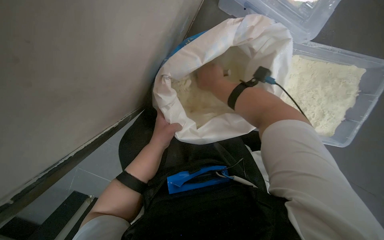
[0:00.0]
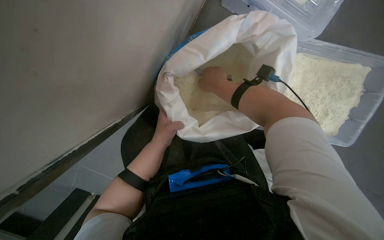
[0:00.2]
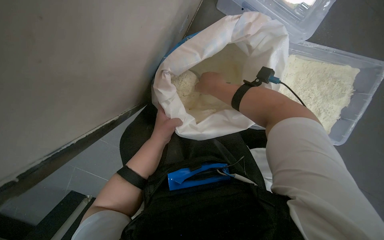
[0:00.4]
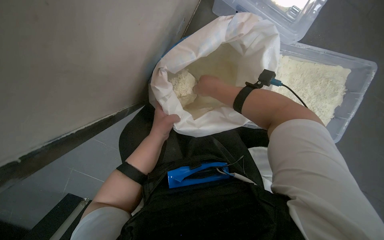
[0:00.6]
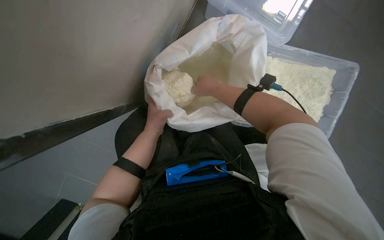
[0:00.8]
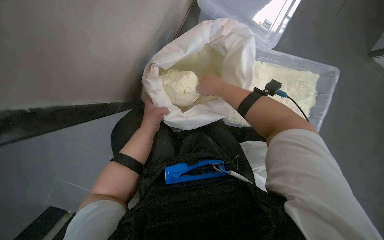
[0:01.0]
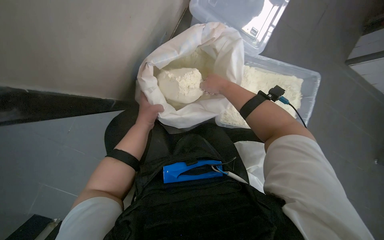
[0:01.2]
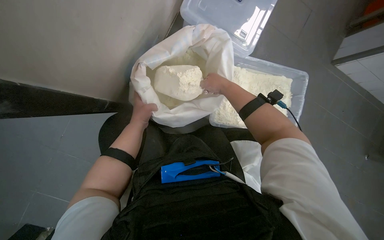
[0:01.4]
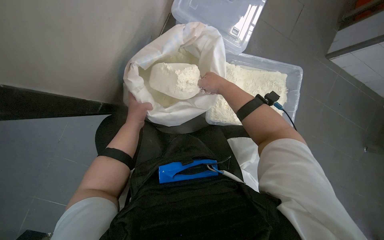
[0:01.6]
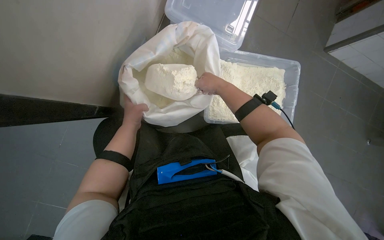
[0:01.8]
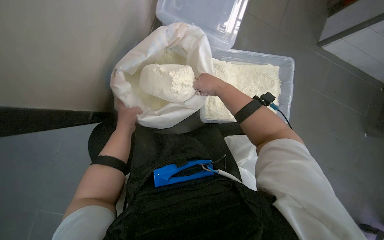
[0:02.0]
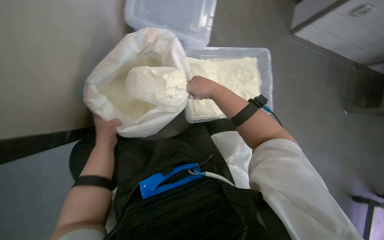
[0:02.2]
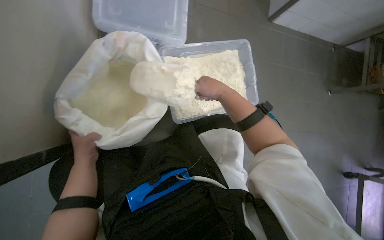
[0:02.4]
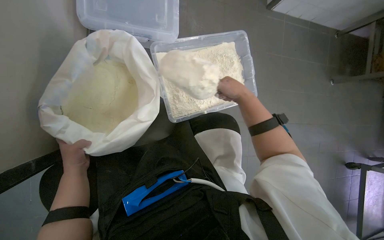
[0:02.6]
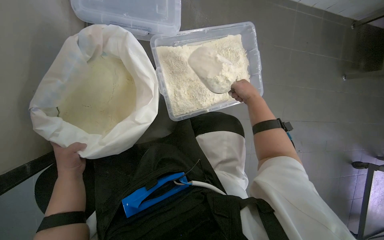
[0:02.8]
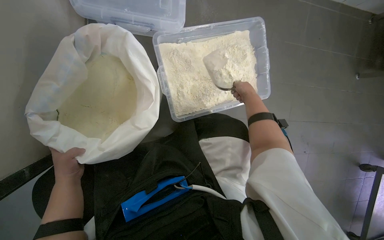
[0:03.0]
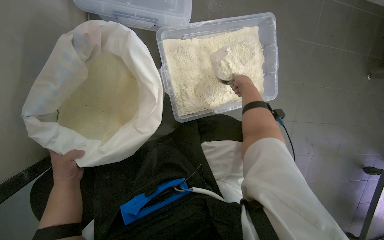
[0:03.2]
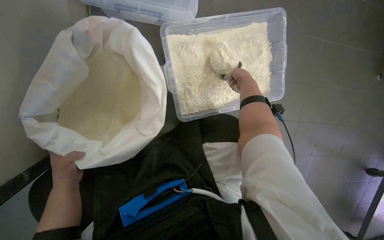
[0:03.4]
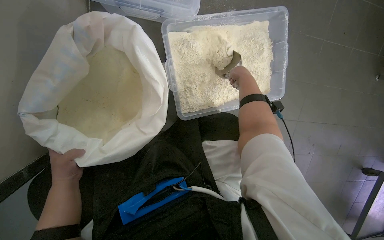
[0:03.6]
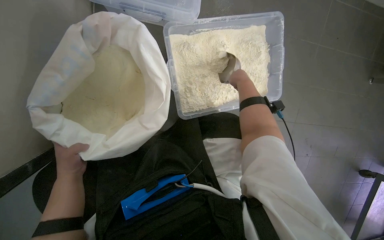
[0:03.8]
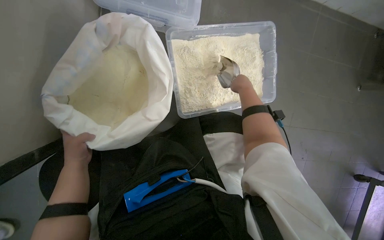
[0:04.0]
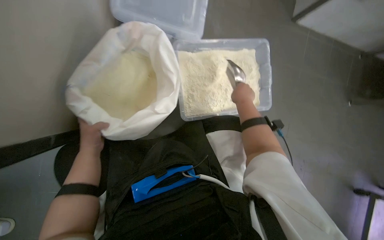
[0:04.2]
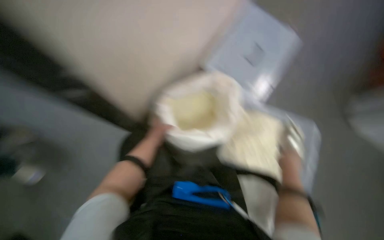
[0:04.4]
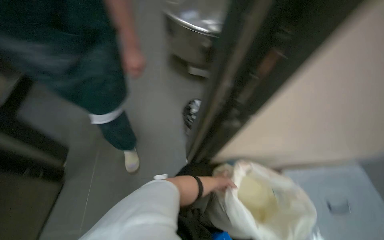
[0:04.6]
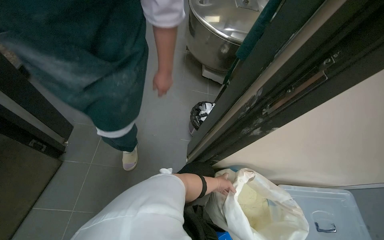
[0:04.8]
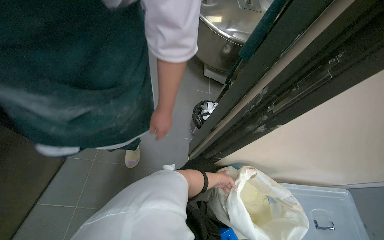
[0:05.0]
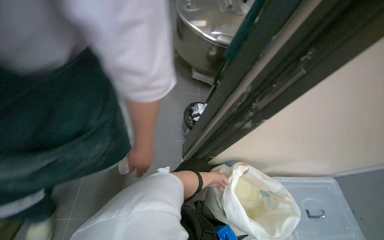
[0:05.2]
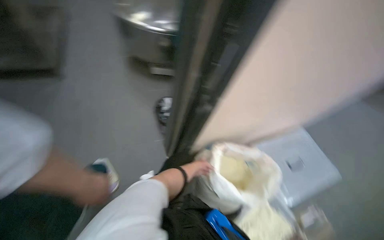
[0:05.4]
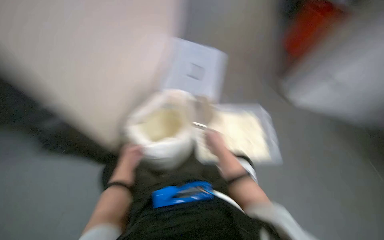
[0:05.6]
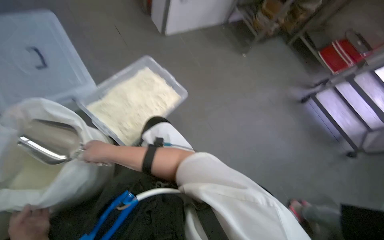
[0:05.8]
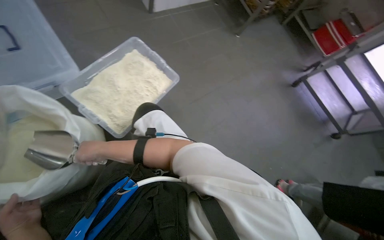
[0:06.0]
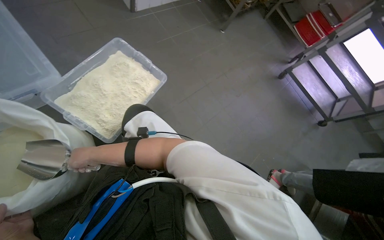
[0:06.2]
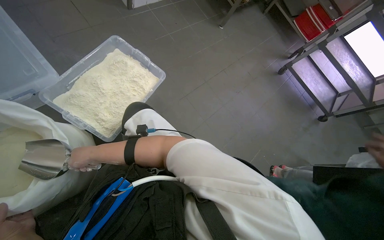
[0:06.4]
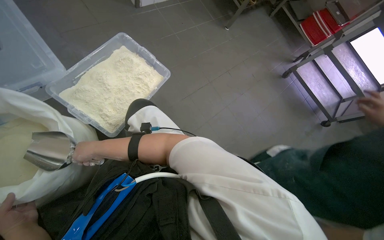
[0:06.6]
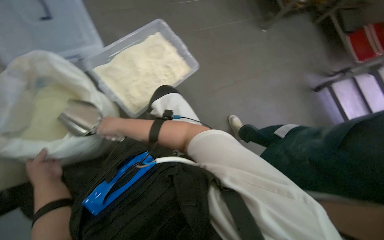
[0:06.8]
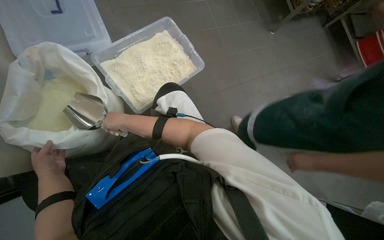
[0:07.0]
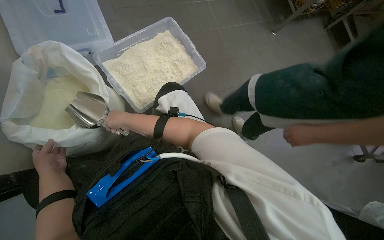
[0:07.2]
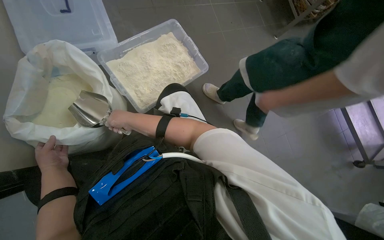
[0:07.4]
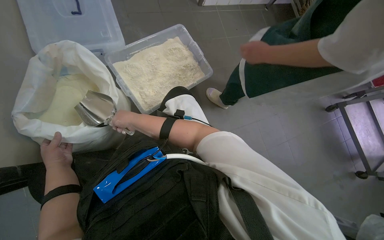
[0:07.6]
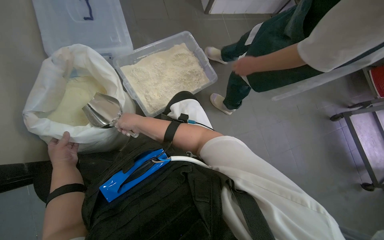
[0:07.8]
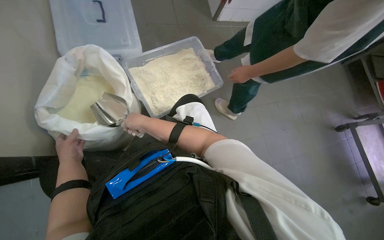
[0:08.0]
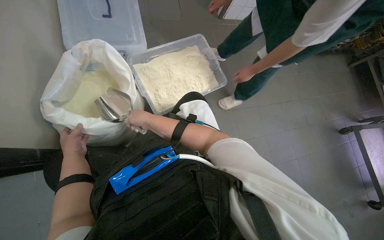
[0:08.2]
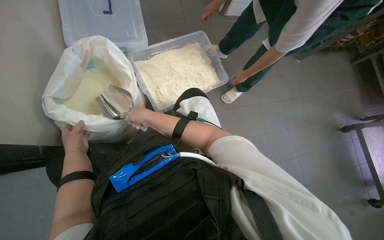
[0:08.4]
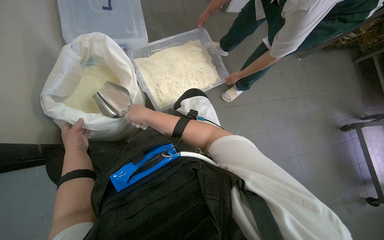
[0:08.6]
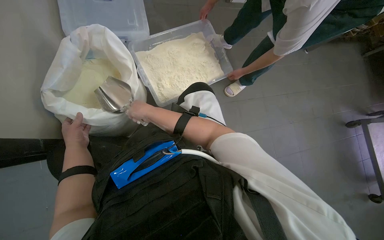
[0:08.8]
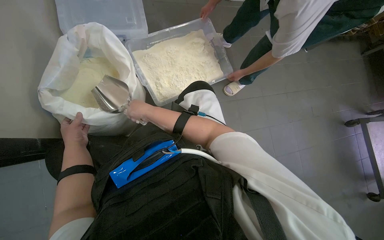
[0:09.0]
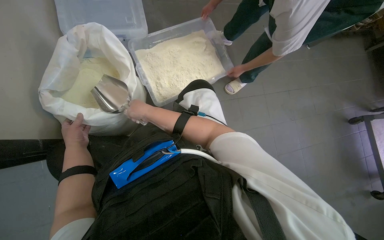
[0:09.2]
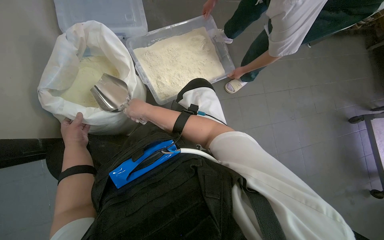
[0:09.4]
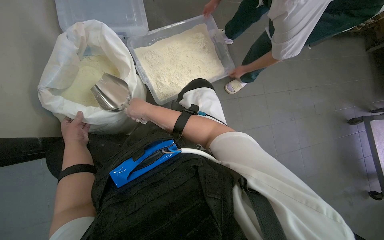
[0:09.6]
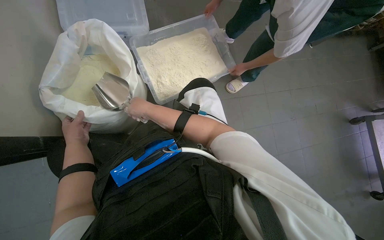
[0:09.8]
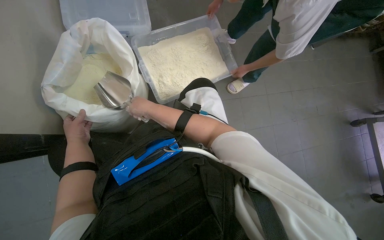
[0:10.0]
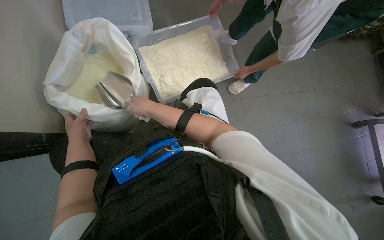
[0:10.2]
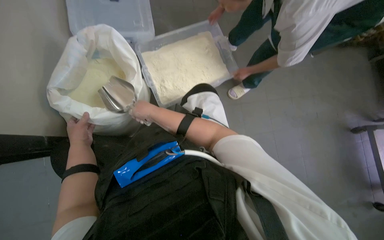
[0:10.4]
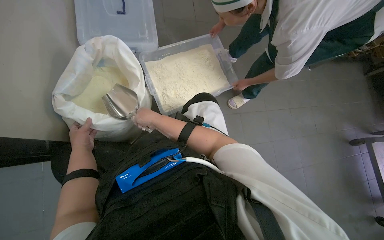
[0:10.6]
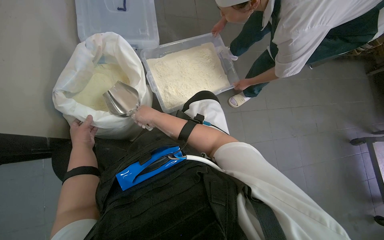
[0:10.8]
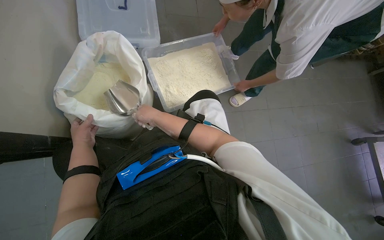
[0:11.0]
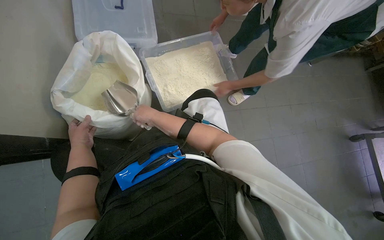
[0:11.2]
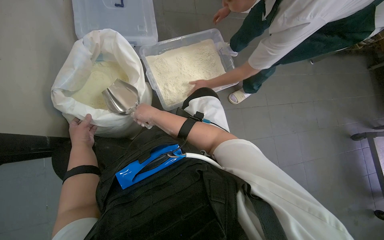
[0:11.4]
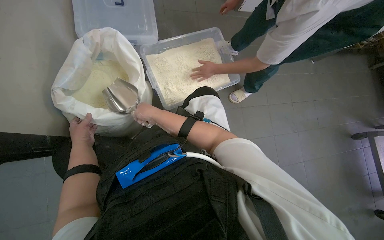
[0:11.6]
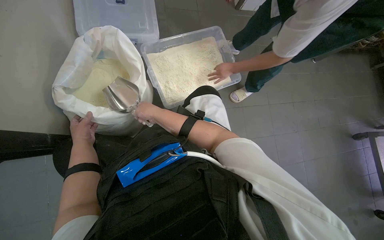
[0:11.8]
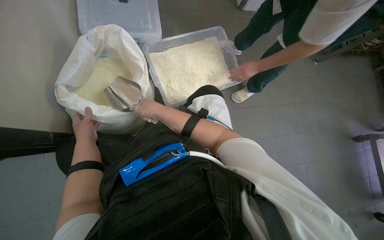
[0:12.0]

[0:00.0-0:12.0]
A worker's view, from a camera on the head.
Job: preparing food.
The whole recording: Scooping powder into container. The worker scoops powder from a large bag into a clear plastic container.
0:00.0 to 0:01.6: The wearer looks approximately 15 degrees further upward.
0:01.6 to 0:03.0: The right hand is displaced to the right and farther from the camera by some 40 cm.
0:03.0 to 0:04.4: The wearer looks about 15 degrees further upward. The left hand goes about 10 cm to the right, while the right hand heads down the picture and nearer to the camera, covering some 30 cm.
0:04.4 to 0:06.0: The wearer's head swings about 45 degrees to the right. The view tilts about 15 degrees downward.
0:07.6 to 0:12.0: The hands stay close to where they were, moving slightly.

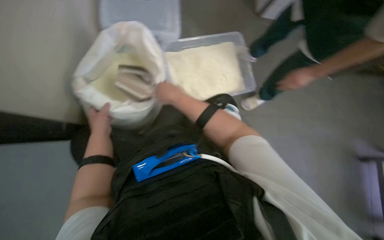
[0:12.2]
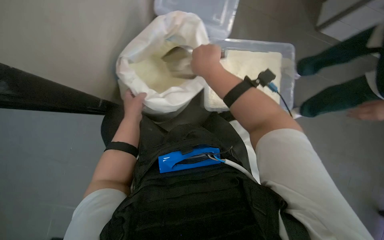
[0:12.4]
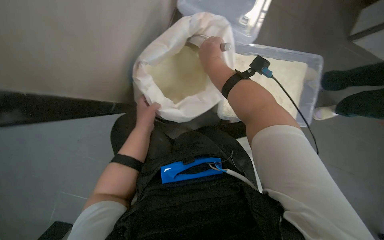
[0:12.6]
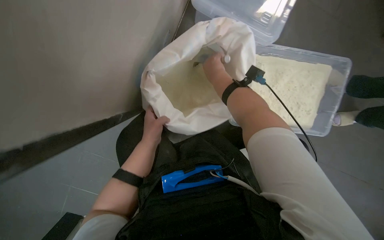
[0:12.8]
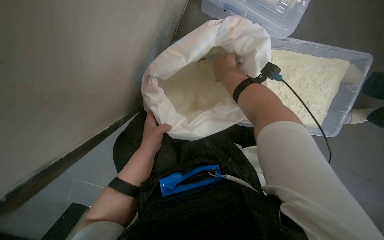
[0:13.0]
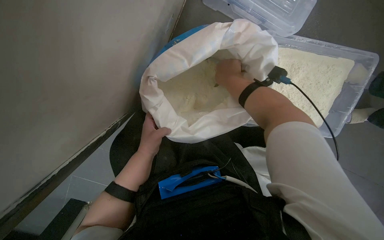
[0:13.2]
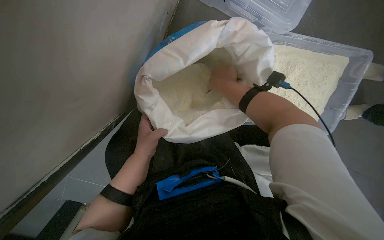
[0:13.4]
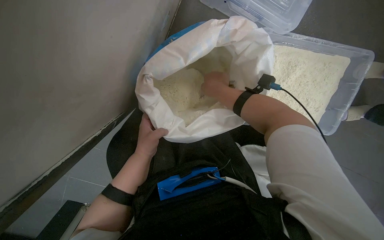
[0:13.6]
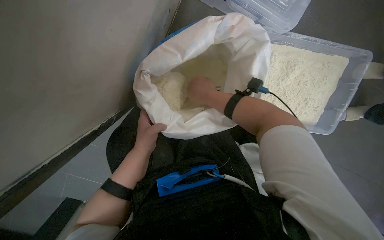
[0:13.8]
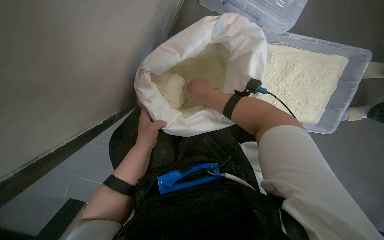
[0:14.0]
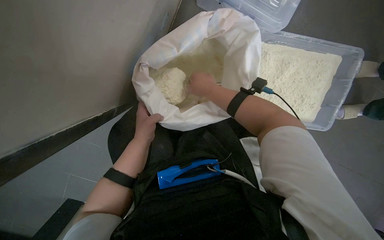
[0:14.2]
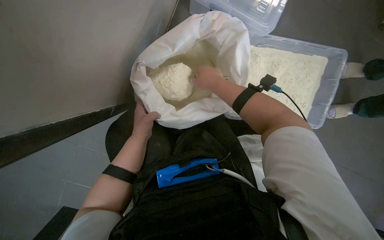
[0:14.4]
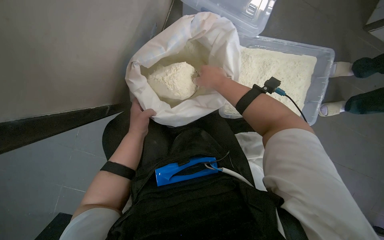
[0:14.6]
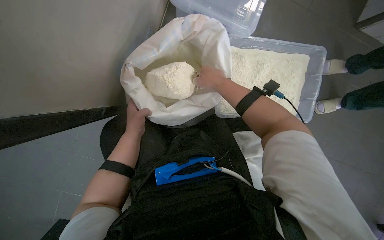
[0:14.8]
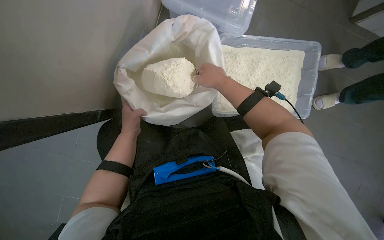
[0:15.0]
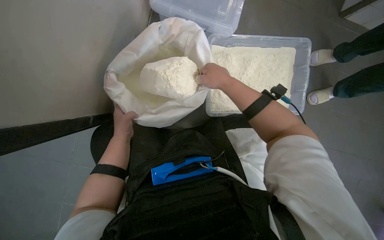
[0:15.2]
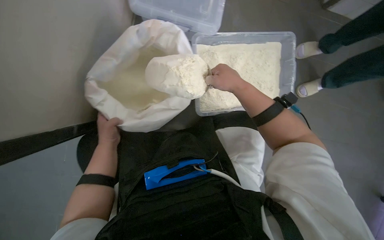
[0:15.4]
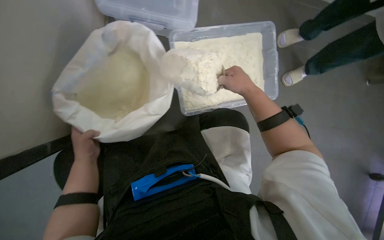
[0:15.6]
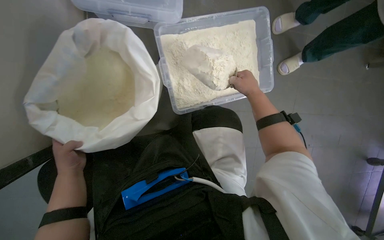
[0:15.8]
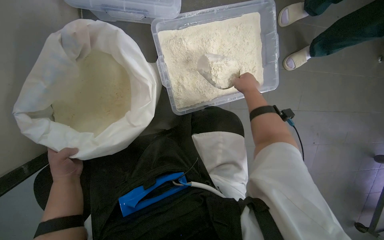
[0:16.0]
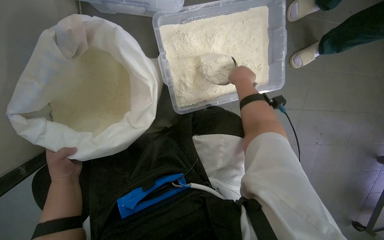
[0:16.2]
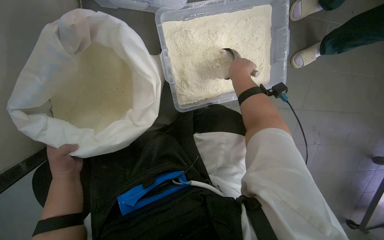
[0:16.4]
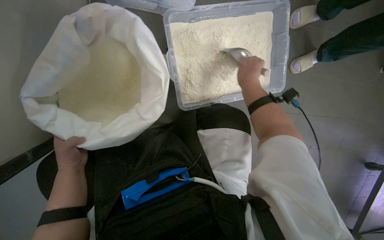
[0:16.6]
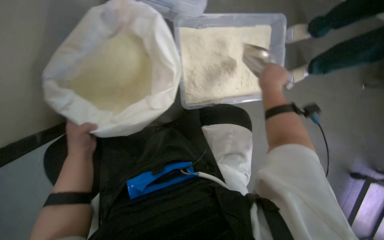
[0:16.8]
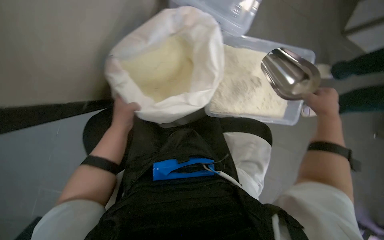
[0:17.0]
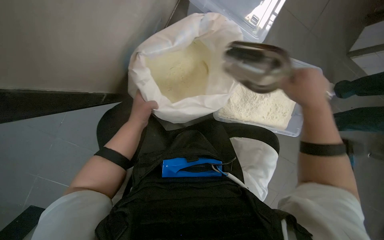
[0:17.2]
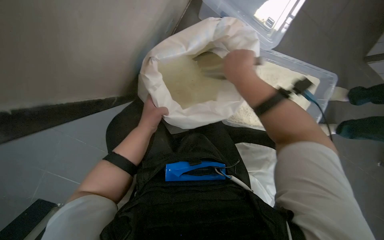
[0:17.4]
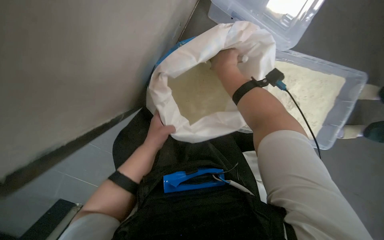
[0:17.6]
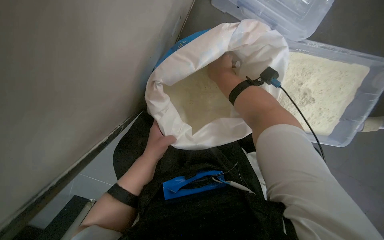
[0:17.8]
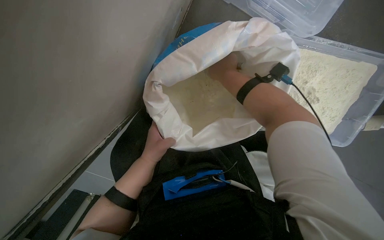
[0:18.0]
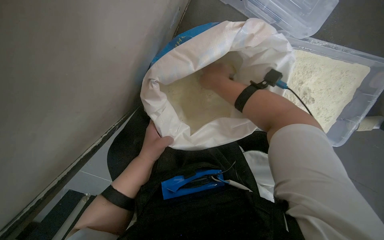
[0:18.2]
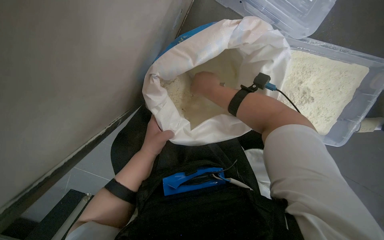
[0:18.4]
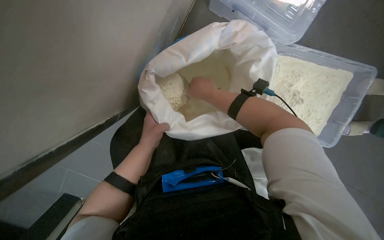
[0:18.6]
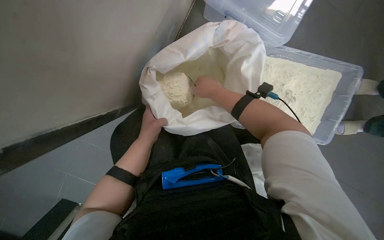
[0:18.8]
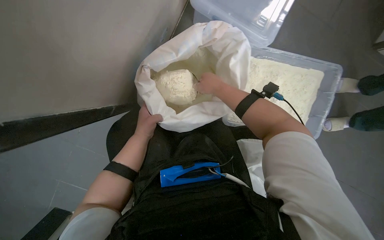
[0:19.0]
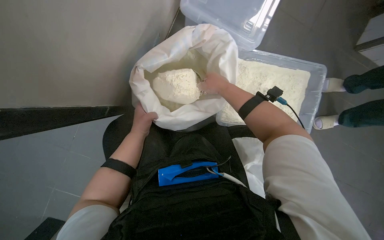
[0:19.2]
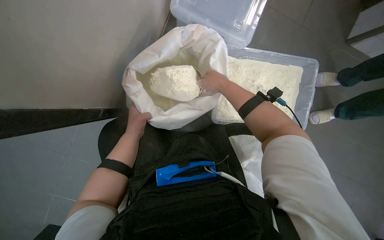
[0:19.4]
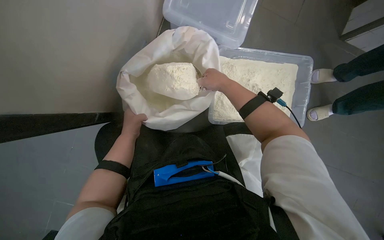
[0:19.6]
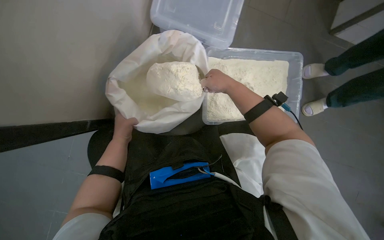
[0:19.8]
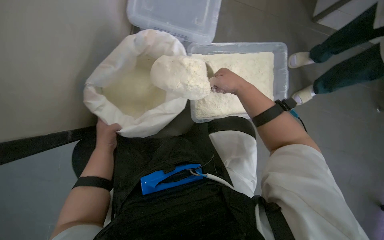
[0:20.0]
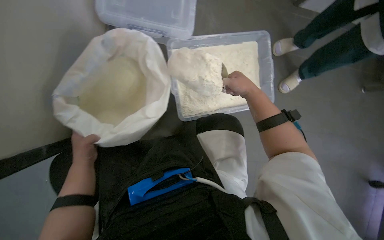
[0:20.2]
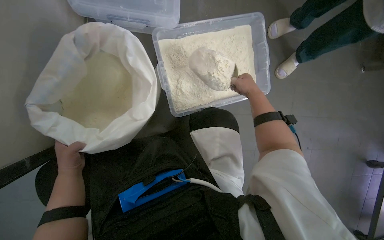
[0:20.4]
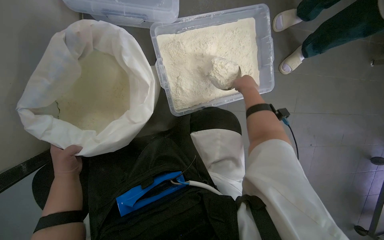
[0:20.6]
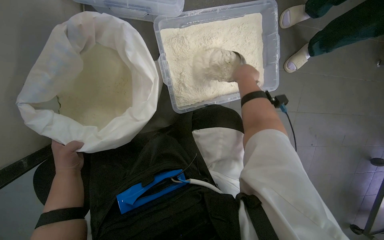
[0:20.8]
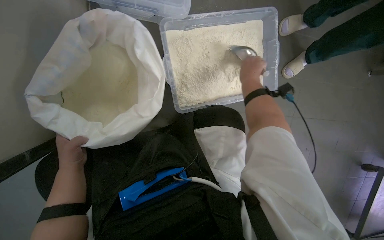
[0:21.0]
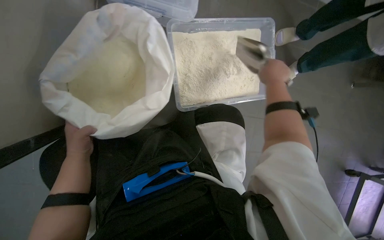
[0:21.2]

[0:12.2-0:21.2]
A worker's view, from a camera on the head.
Job: preparing food.
The whole recording: Scooping powder into container. The worker scoops powder from a large bag into a clear plastic container.
0:12.2 to 0:13.8: The wearer's head swings approximately 25 degrees to the left.
0:13.8 to 0:15.2: The right hand moves to the right, roughly 20 cm.
0:15.2 to 0:16.6: The right hand heads to the right, covering about 20 cm.
0:18.2 to 0:19.8: The view tips upward by approximately 15 degrees.
0:19.8 to 0:21.2: The right hand shifts roughly 20 cm to the right, and travels farther from the camera and back again, roughly 20 cm each way.
